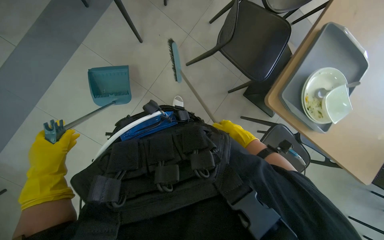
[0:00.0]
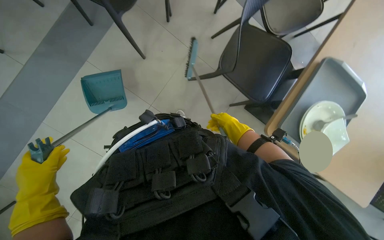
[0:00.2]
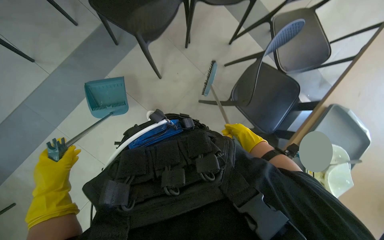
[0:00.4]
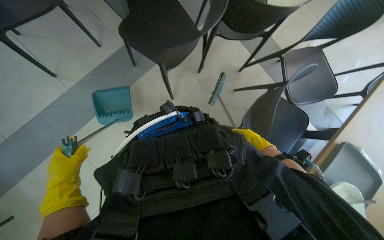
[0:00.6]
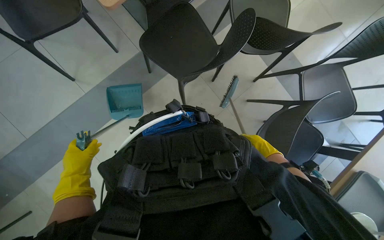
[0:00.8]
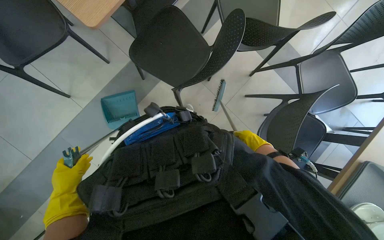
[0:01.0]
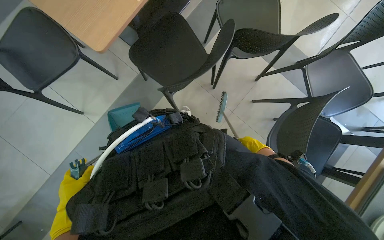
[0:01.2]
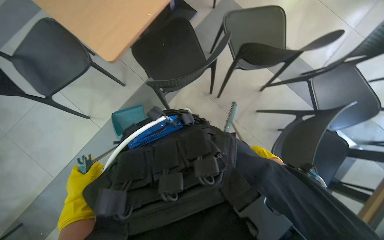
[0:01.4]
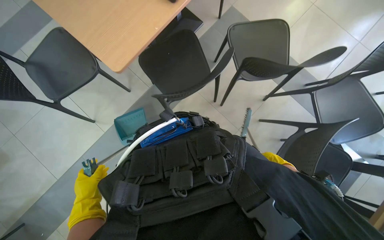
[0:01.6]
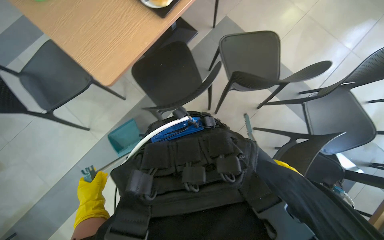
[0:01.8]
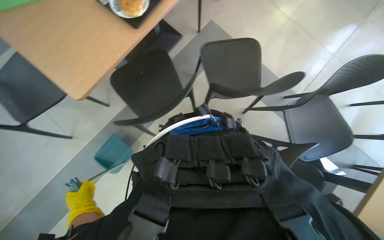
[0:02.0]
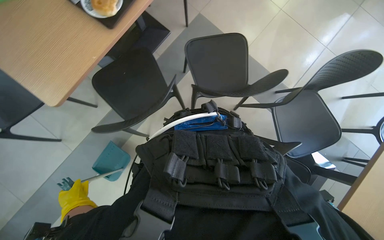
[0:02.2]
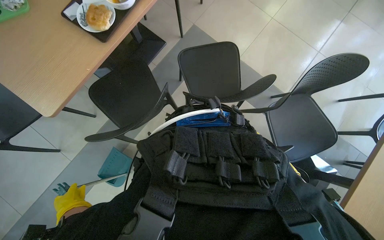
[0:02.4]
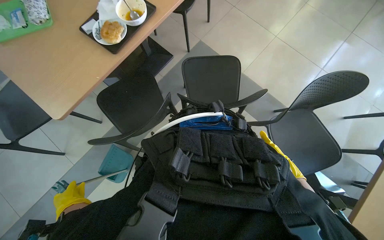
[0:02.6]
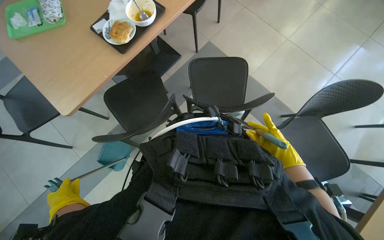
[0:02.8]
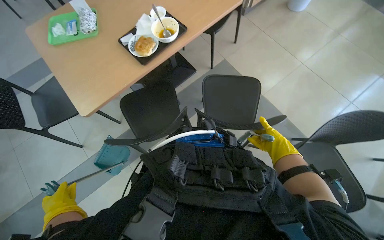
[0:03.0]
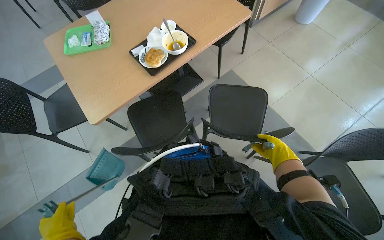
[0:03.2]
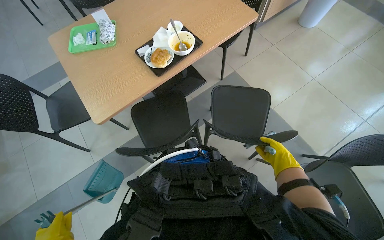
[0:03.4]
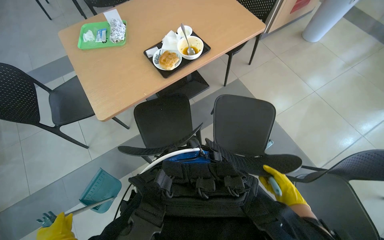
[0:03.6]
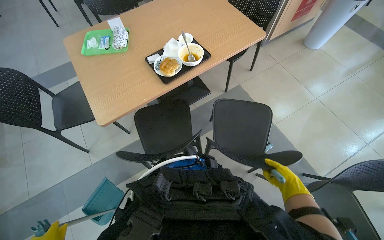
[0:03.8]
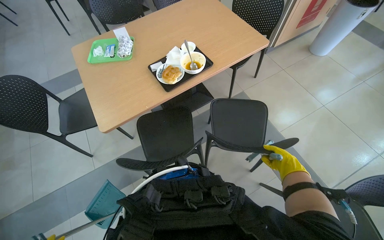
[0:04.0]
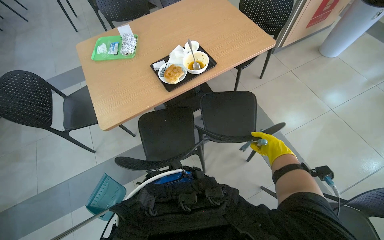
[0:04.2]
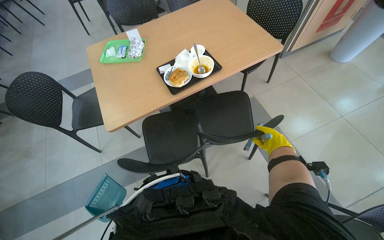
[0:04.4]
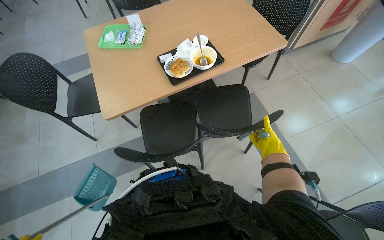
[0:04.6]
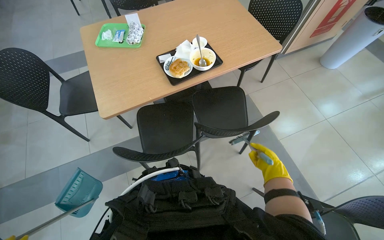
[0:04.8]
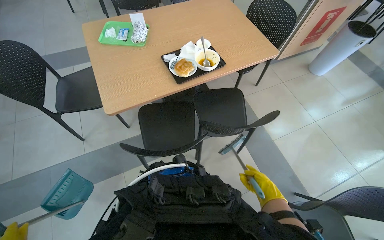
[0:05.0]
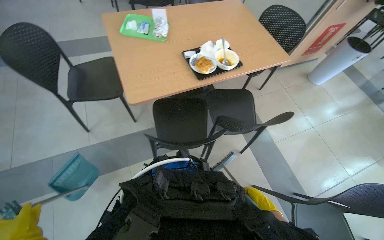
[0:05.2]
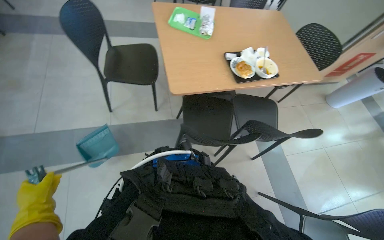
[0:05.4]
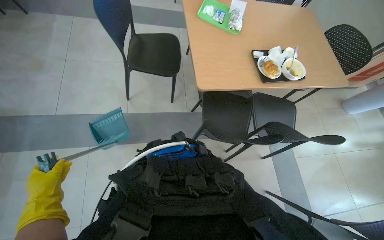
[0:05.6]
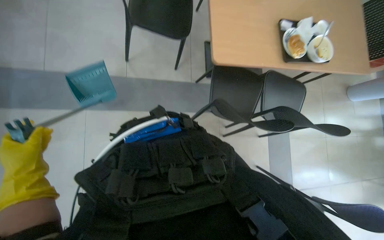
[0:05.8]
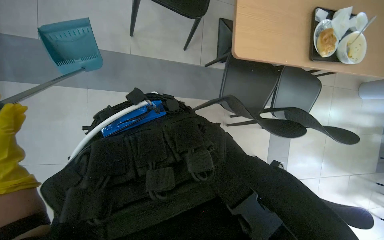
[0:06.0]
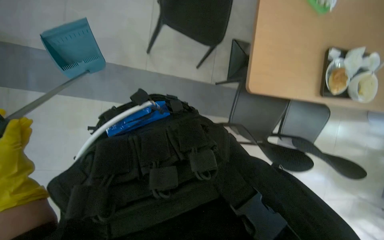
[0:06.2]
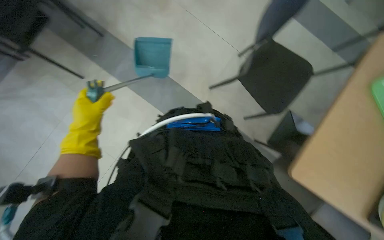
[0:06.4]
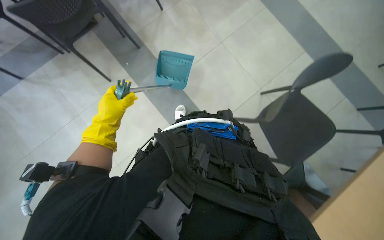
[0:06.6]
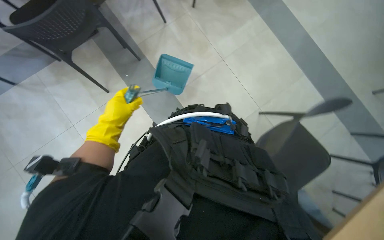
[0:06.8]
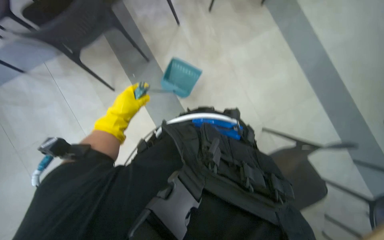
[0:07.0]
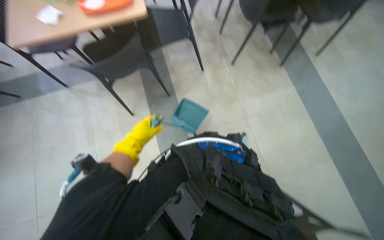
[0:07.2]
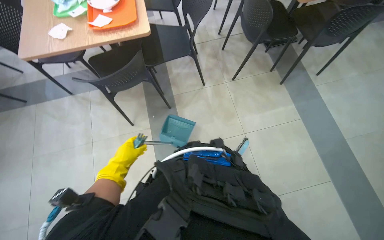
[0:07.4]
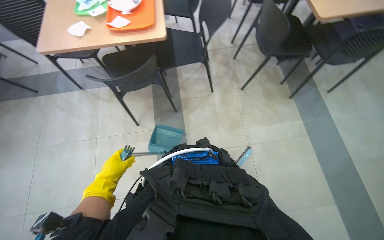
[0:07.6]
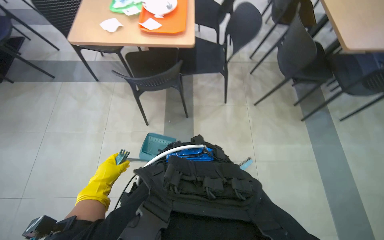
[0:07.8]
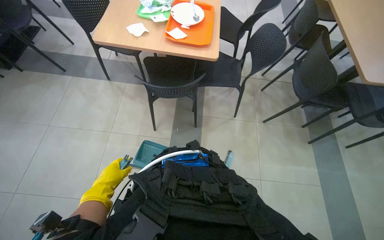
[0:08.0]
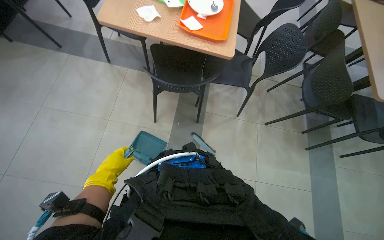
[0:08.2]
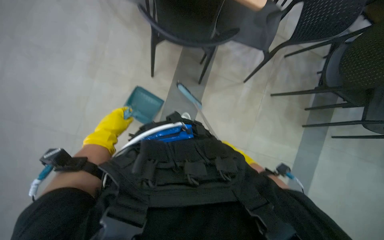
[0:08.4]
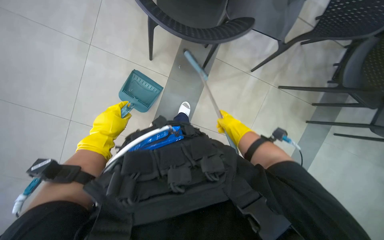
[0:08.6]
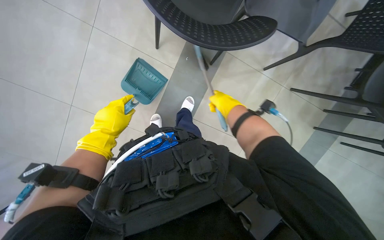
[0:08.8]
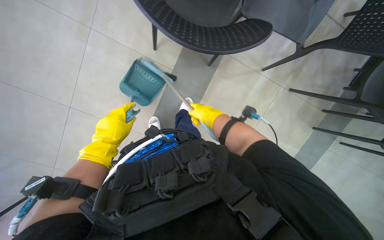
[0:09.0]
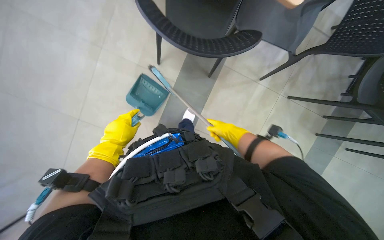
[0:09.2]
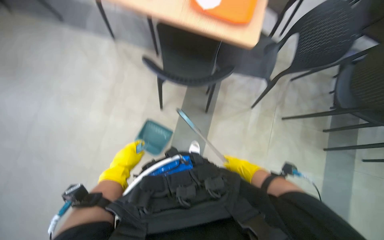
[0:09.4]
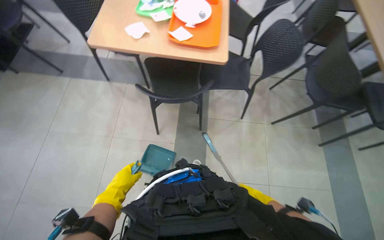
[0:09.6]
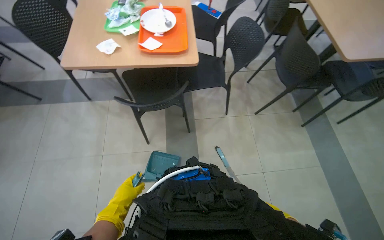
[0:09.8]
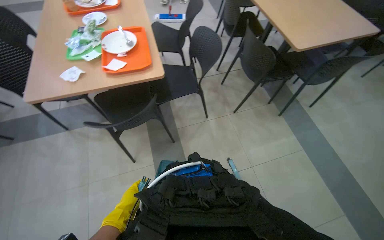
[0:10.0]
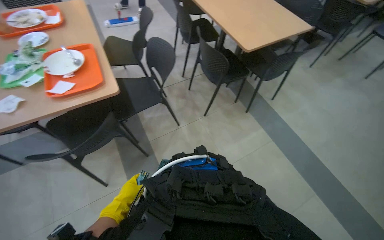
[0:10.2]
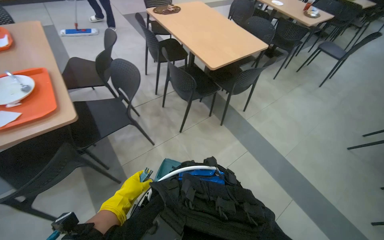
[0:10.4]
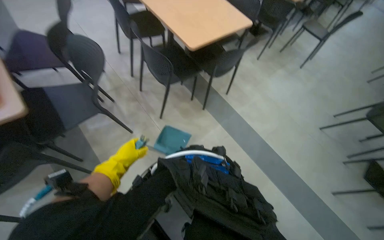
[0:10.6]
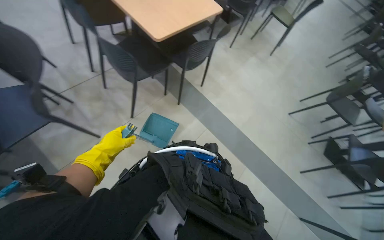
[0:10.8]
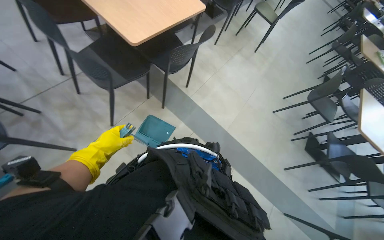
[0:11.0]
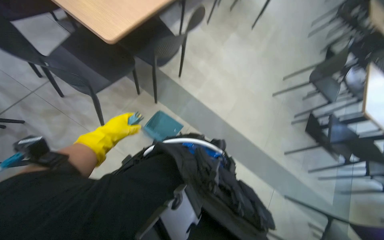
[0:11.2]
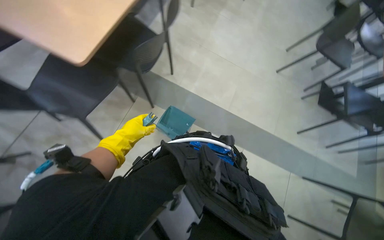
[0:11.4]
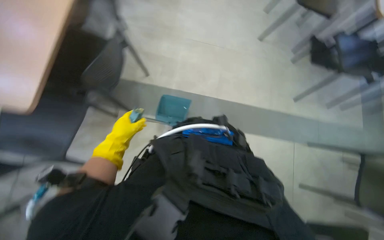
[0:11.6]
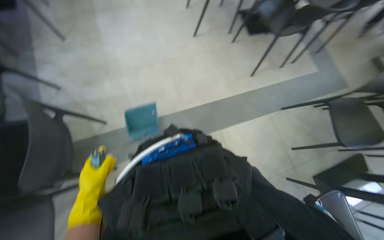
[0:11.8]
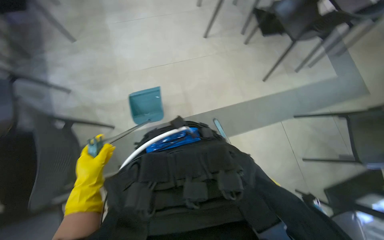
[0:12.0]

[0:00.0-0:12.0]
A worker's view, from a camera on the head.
Job: sweeping floor.
The whole recording: Sweeping and collecting floor debris. The worker sweeps debris from the floor with a brush and collects it with a dustpan.
0:00.0 to 0:01.6: The view tilts roughly 35 degrees upward.
0:01.6 to 0:03.0: The view tips upward by about 20 degrees.
0:03.0 to 0:04.4: The right hand heads farther from the camera, covering roughly 15 cm.
0:04.4 to 0:06.0: The head travels some 80 cm. The view tips downward by about 25 degrees. The scene turns approximately 35 degrees clockwise in the picture.
0:06.0 to 0:07.6: The head rotates about 55 degrees to the left. The camera pitches upward, by about 45 degrees.
0:07.6 to 0:09.0: Everything in view rotates about 30 degrees clockwise. The left hand shifts approximately 10 cm up the picture.
0:09.0 to 0:10.4: The head travels some 40 cm. The wearer's head swings approximately 60 degrees to the right. The view tips upward by approximately 40 degrees.
0:10.4 to 0:12.0: The camera is carried about 70 cm. The wearer looks roughly 25 degrees further to the right. The view tilts some 30 degrees downward.

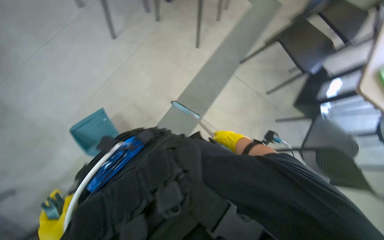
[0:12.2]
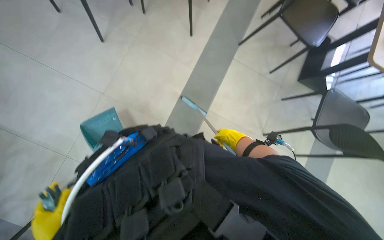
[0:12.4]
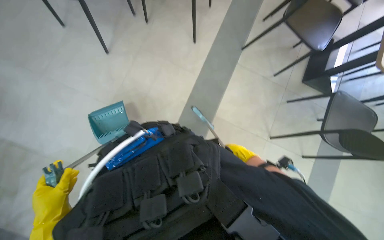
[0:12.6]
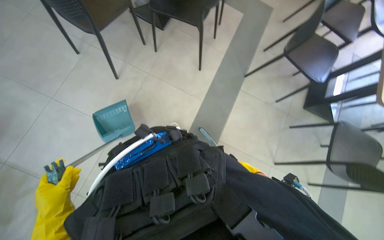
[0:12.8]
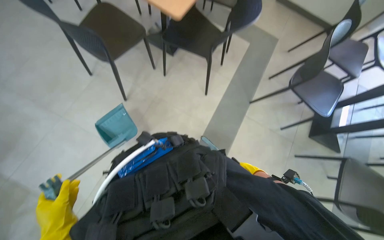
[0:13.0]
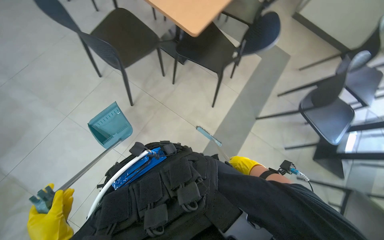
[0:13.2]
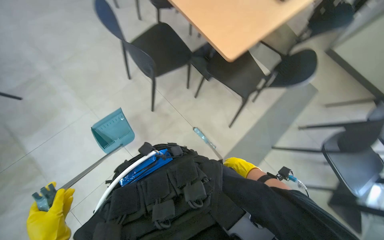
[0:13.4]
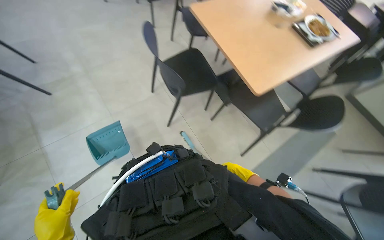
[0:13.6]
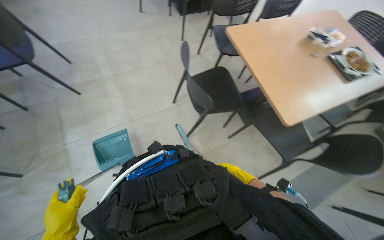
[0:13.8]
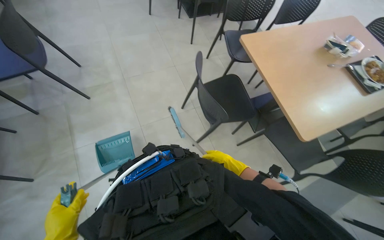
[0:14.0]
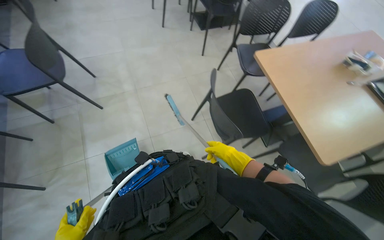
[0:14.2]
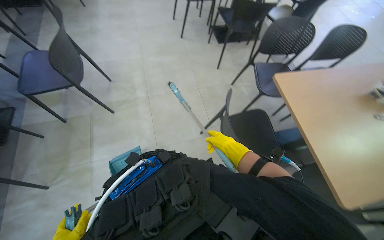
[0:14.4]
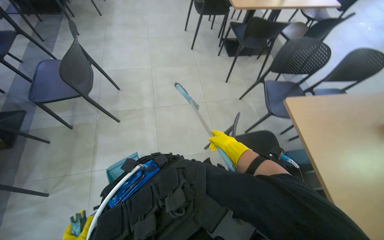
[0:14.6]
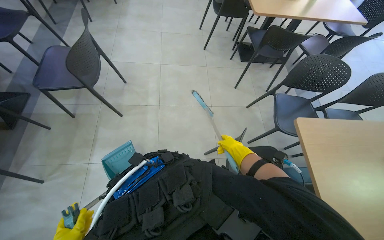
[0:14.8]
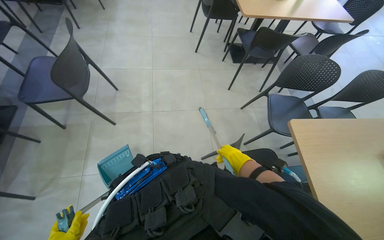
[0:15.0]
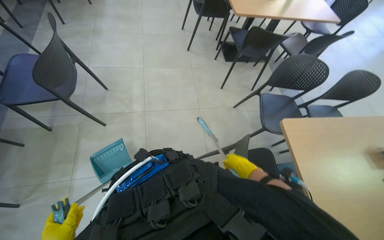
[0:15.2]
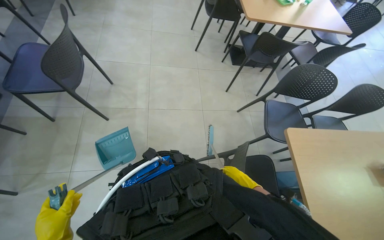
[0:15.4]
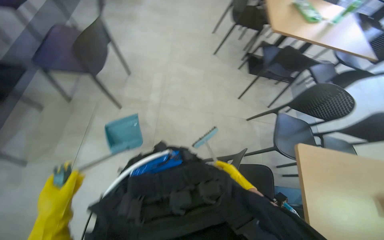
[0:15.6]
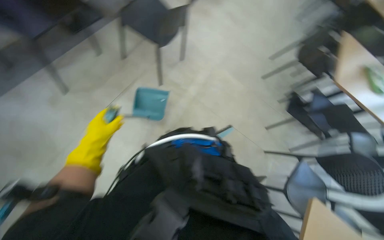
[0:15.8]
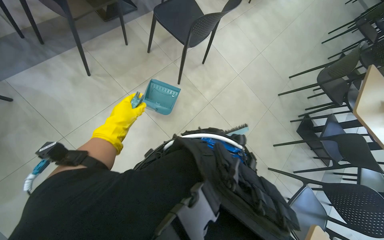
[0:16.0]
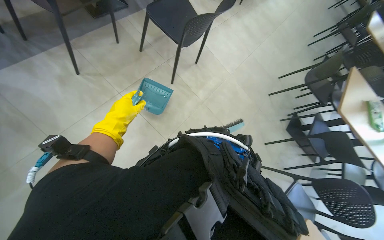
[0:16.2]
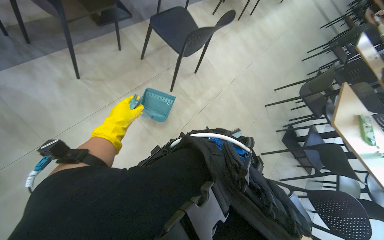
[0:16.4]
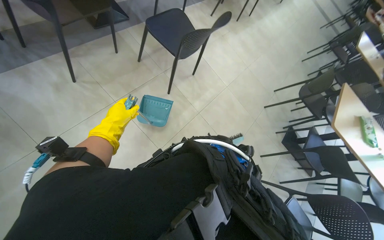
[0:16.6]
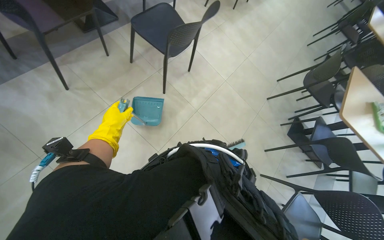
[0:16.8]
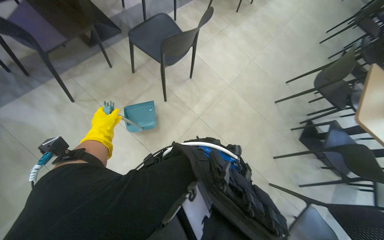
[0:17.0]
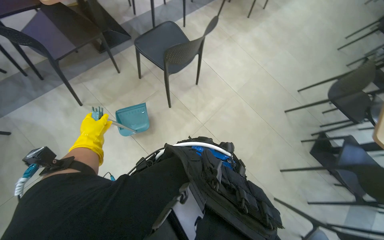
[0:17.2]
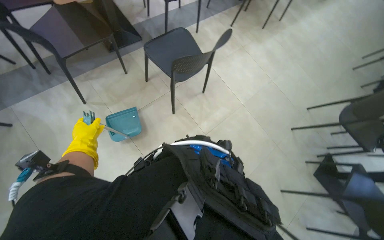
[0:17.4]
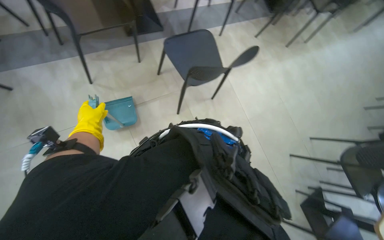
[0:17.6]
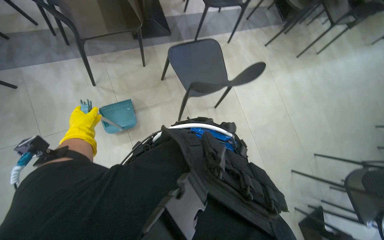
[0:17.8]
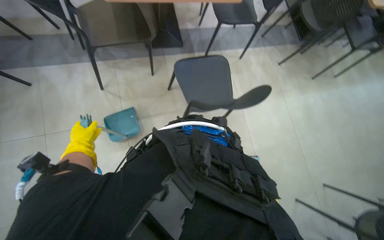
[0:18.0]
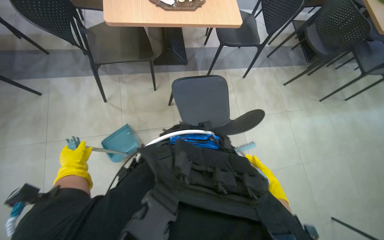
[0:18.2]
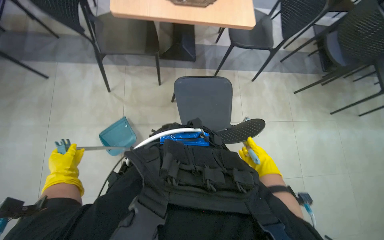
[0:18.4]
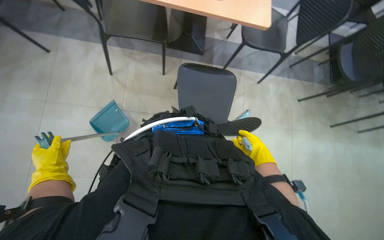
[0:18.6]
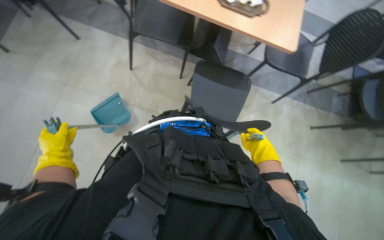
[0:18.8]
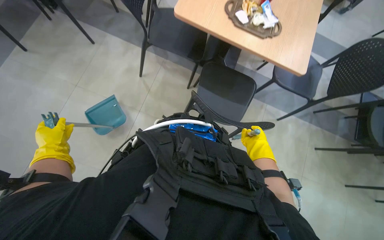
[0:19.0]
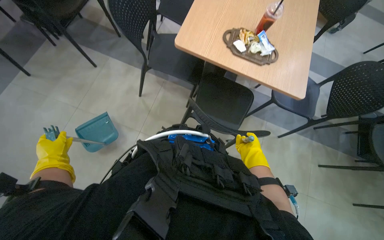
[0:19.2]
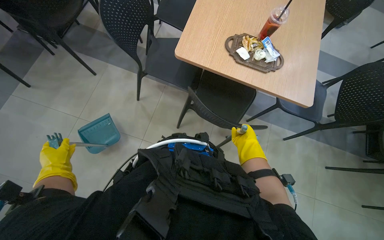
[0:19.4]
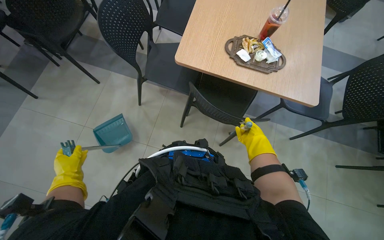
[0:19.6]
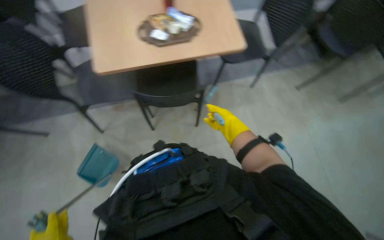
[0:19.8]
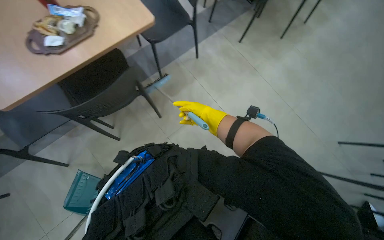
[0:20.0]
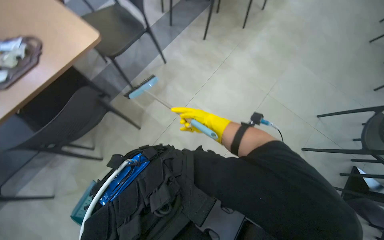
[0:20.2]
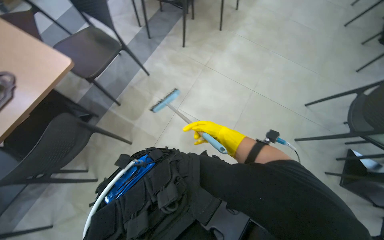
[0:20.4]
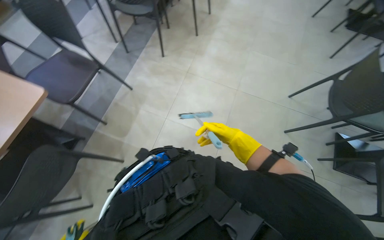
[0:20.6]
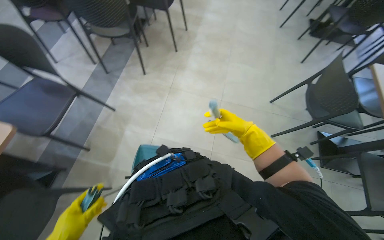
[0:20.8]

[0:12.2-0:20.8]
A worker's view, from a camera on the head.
Job: sweeping floor.
The whole recording: Sweeping and collecting floor debris. The worker sweeps debris from the floor with a brush and collects it with a dustpan.
0:12.2 to 0:13.6: The camera is carried roughly 40 cm. The view tilts approximately 20 degrees upward.
0:13.6 to 0:15.0: The head travels approximately 60 cm. The head turns to the left by about 30 degrees.
0:15.0 to 0:16.6: Everything in view rotates about 50 degrees clockwise.
0:16.6 to 0:18.0: The head travels approximately 60 cm. The wearer's head swings some 35 degrees to the left.
0:18.0 to 0:19.4: The scene turns approximately 30 degrees clockwise in the picture.
0:19.4 to 0:20.8: The camera travels about 40 cm. The head turns to the right by roughly 80 degrees.
